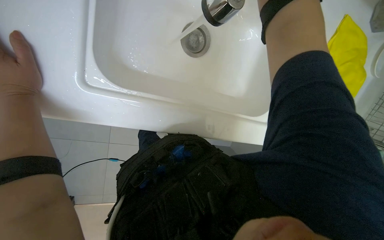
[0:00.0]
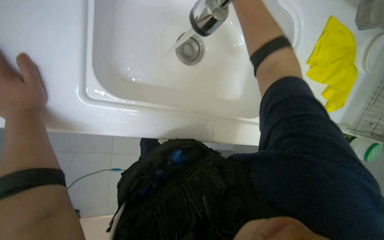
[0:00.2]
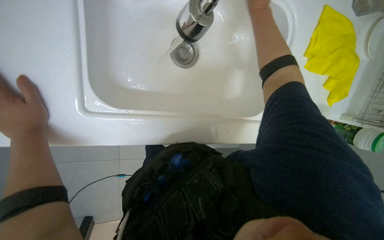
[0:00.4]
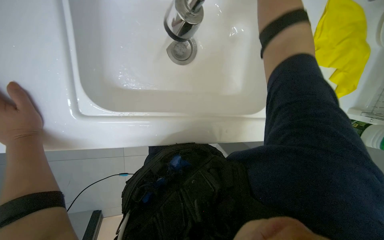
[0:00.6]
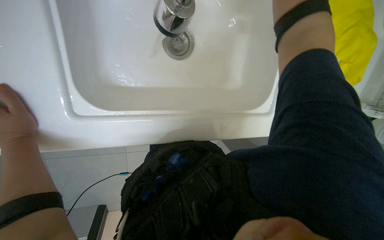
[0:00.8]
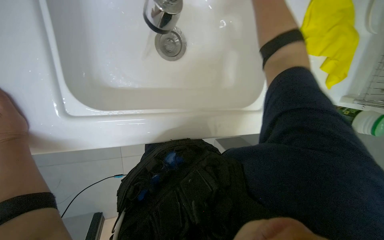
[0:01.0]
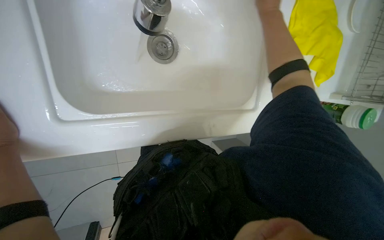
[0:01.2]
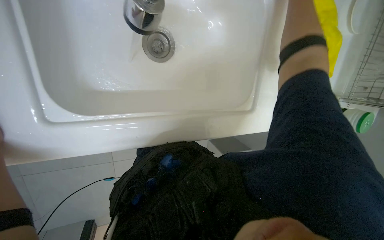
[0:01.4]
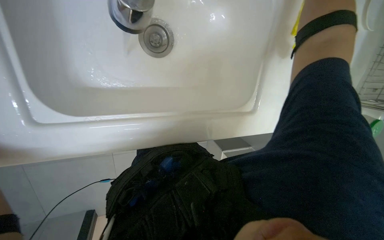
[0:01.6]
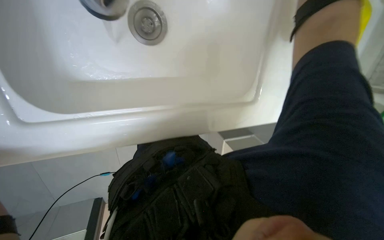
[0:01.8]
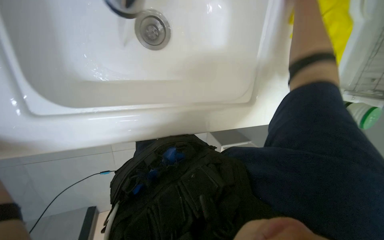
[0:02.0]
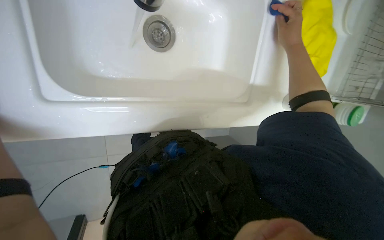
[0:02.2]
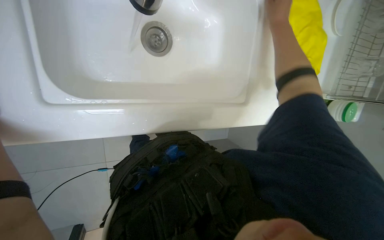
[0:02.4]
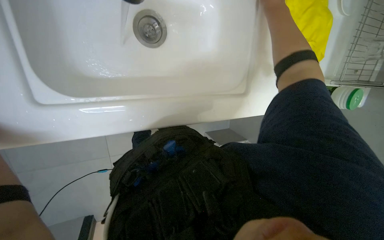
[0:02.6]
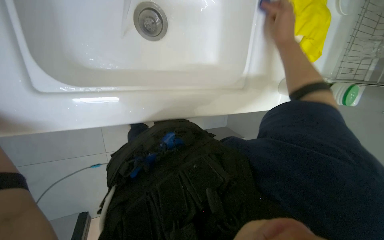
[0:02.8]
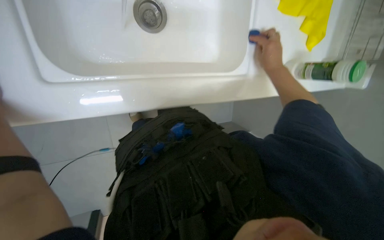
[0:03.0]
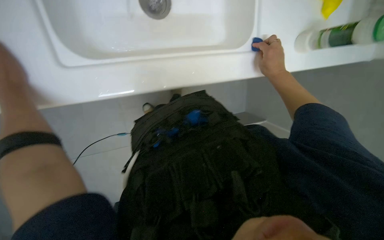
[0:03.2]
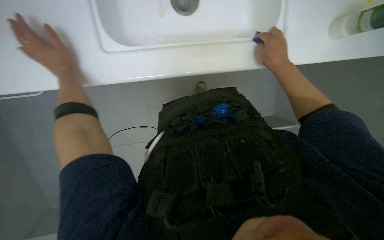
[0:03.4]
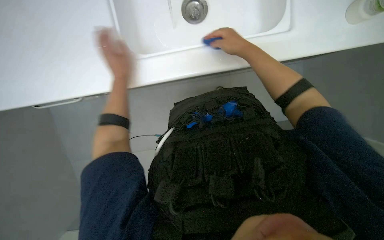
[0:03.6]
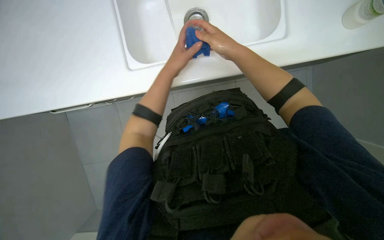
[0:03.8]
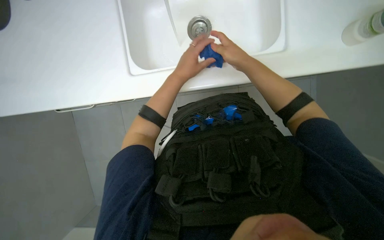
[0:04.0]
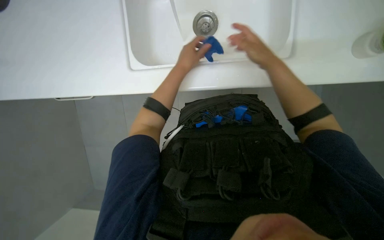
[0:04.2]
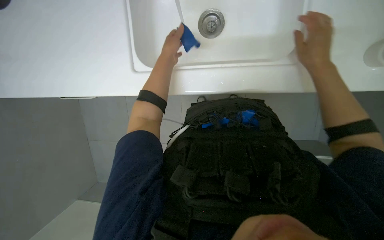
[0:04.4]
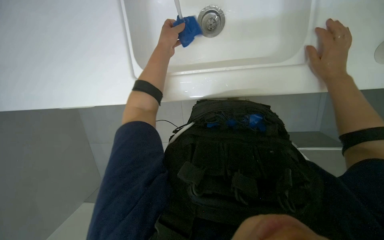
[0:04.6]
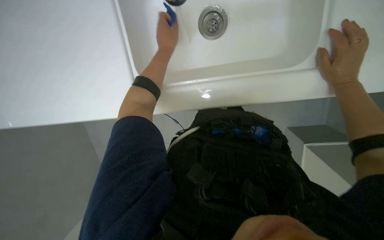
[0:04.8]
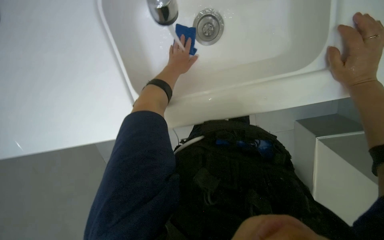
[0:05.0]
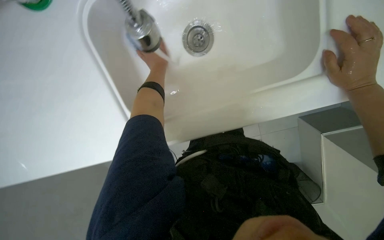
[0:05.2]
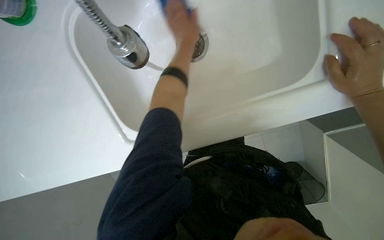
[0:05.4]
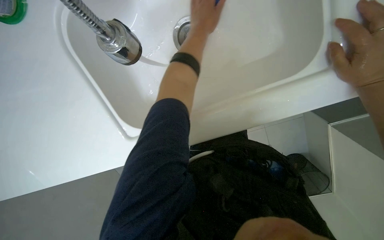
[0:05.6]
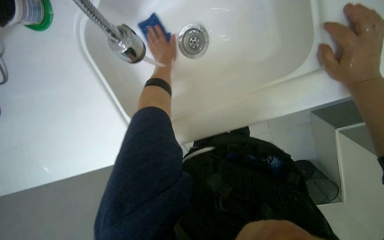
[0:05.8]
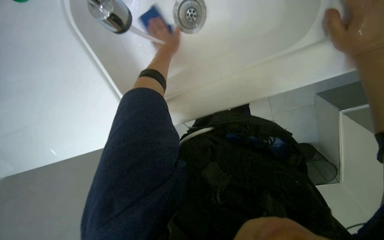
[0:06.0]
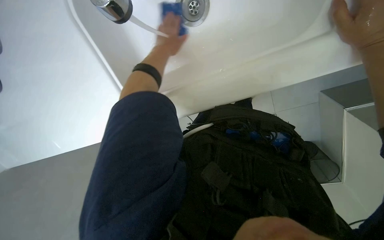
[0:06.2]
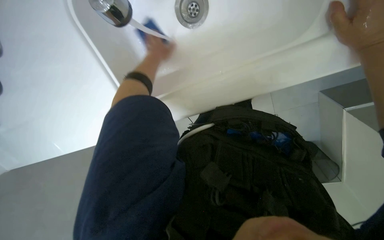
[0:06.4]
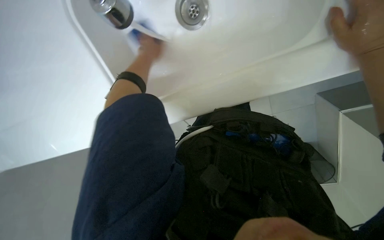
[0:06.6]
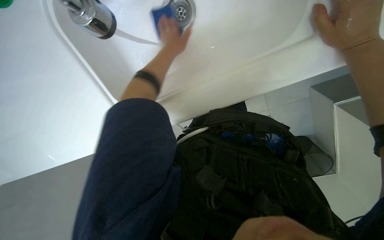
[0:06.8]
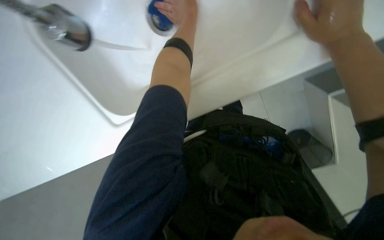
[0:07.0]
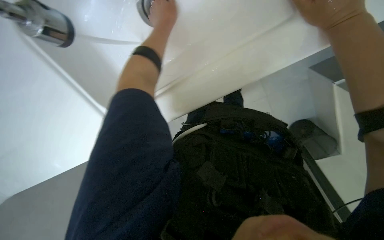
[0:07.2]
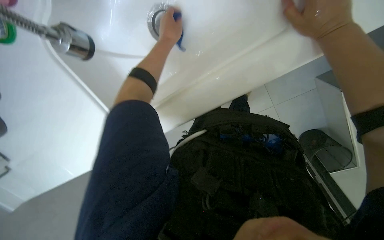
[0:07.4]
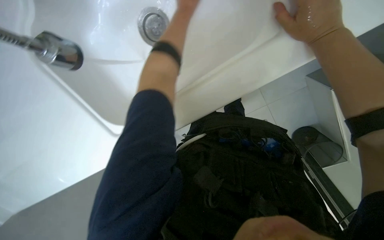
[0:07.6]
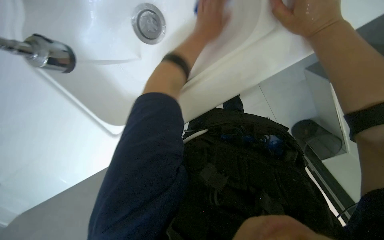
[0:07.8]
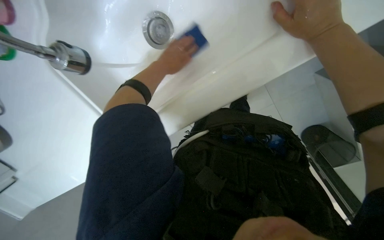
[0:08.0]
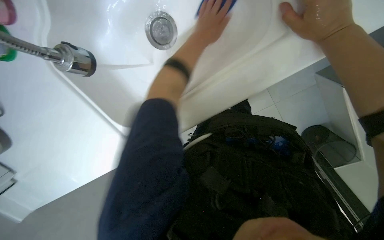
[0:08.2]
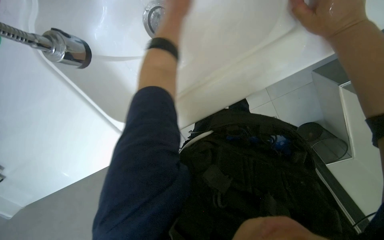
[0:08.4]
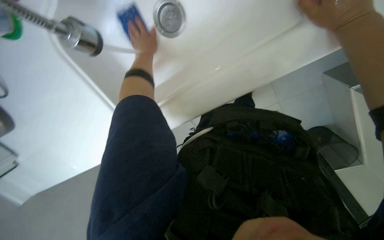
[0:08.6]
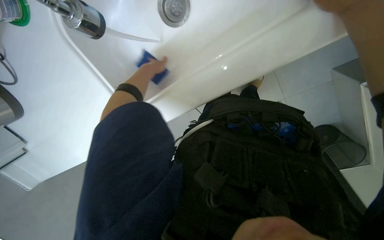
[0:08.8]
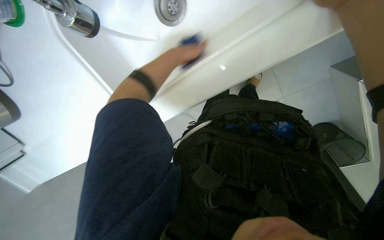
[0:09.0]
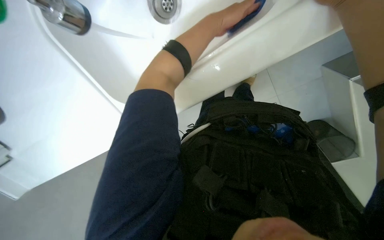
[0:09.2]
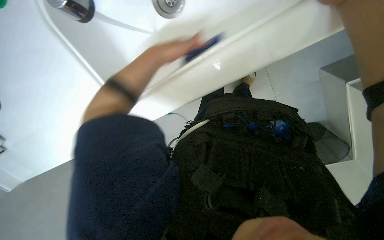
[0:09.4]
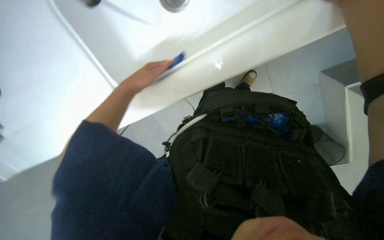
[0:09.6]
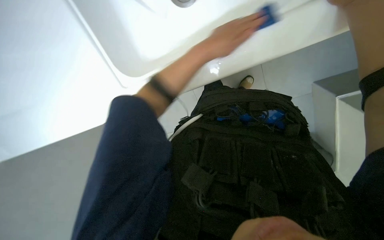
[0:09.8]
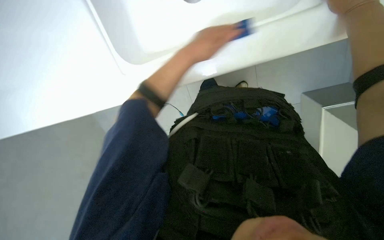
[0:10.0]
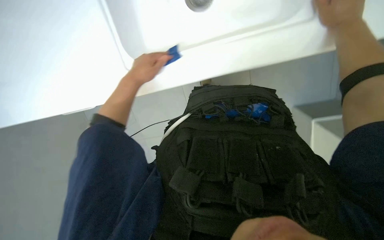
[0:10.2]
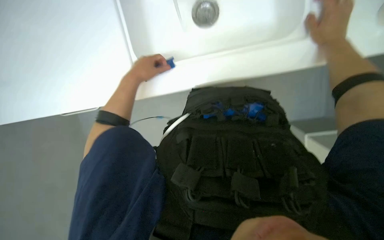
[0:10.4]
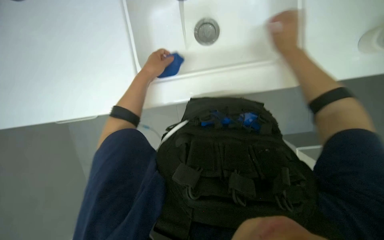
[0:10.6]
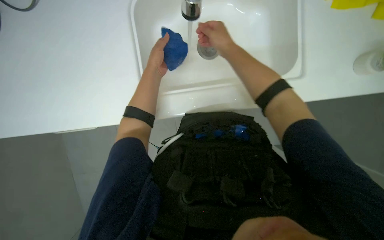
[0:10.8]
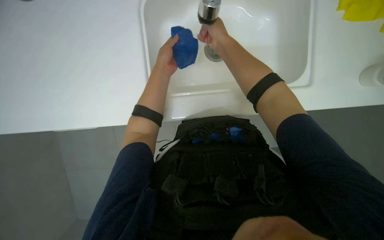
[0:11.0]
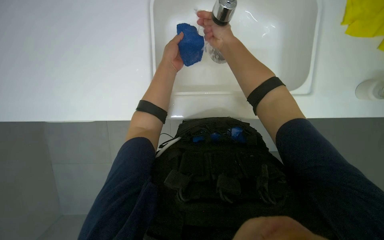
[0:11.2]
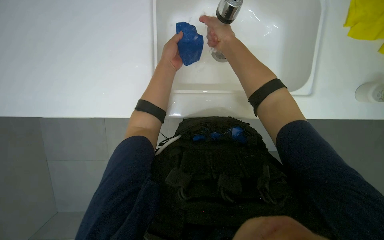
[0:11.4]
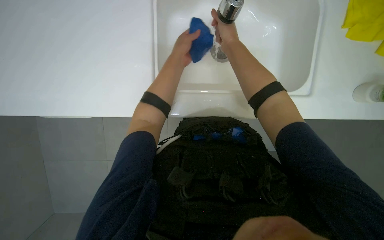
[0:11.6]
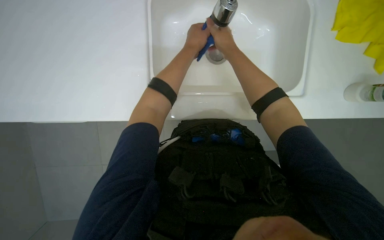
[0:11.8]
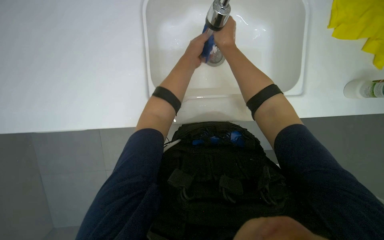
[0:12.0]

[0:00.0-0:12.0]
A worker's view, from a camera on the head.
Job: cleaning kitchen.
The whole recording: Cleaning kitchen sink. The worker scrubs the kitchen sink with a sponge, rinses it, and applies cleaner.
1.6 to 3.0 s: The view tips downward by about 10 degrees.
3.0 to 4.4 s: The right hand shifts roughly 10 cm nearer to the camera, and moves roughly 25 cm to the left and comes back.
6.0 to 7.6 s: The left hand travels up the picture and to the right by approximately 15 cm.
7.6 to 9.0 s: The left hand moves left and right over approximately 20 cm, changing direction 3 times.
9.0 to 10.4 s: The left hand swings left and right, approximately 20 cm each way, with 3 reversals.
10.4 to 12.0 s: The right hand is displaced to the left by about 25 cm. The left hand goes roughly 25 cm to the right and up the picture.

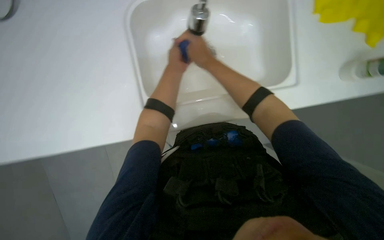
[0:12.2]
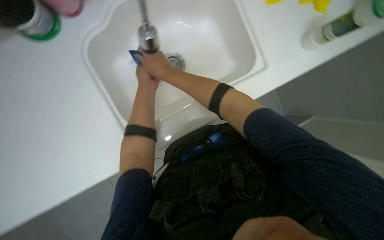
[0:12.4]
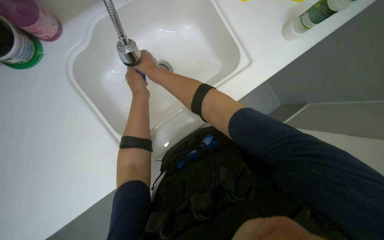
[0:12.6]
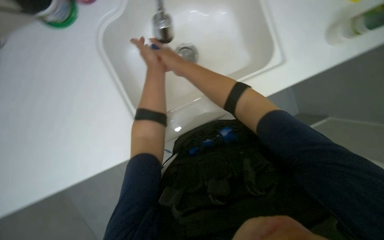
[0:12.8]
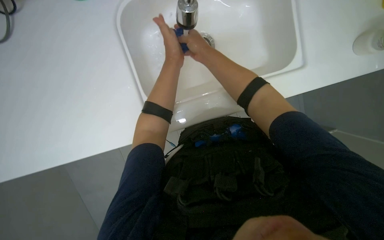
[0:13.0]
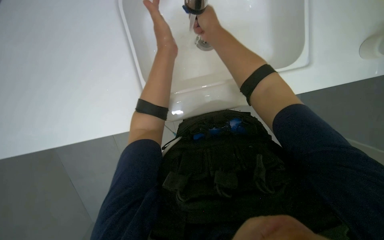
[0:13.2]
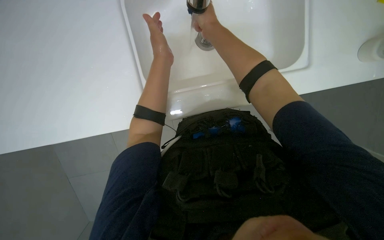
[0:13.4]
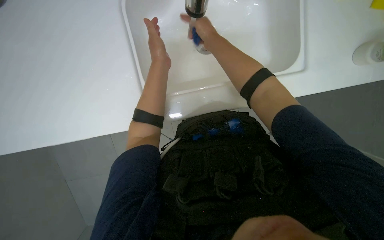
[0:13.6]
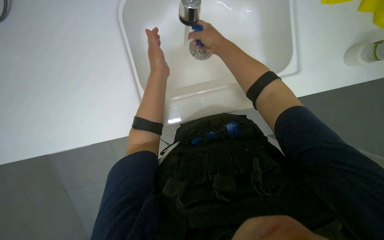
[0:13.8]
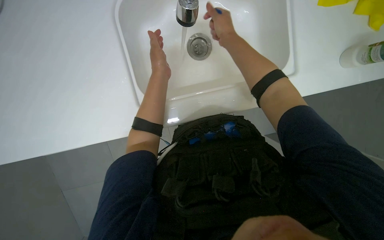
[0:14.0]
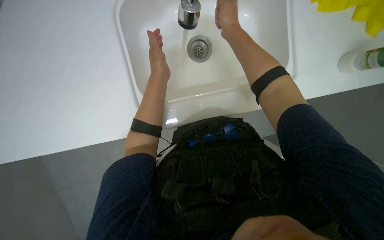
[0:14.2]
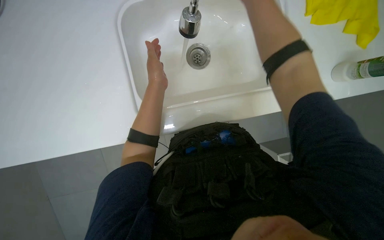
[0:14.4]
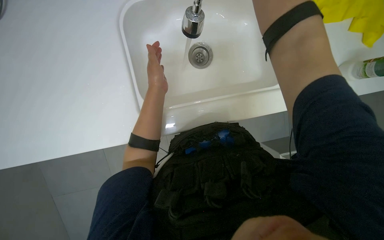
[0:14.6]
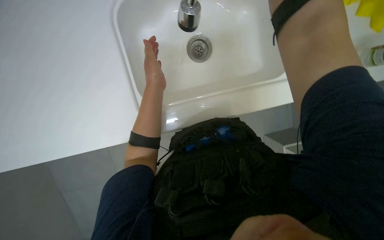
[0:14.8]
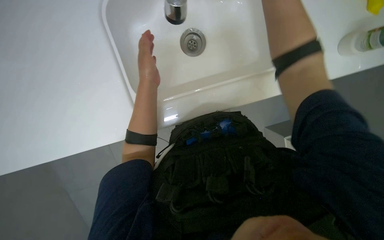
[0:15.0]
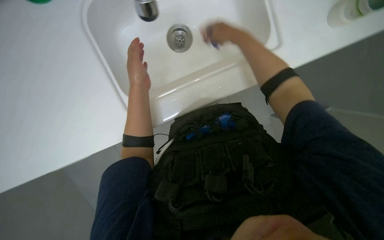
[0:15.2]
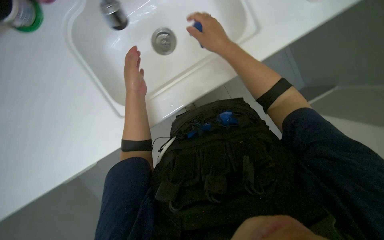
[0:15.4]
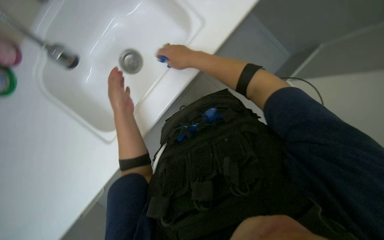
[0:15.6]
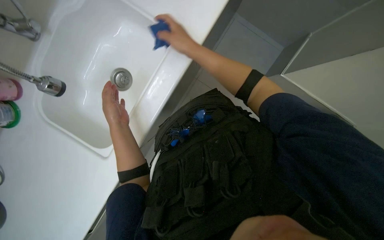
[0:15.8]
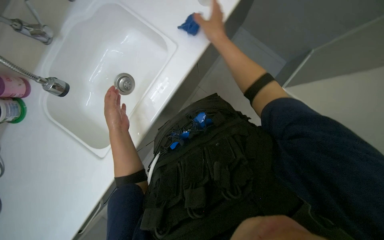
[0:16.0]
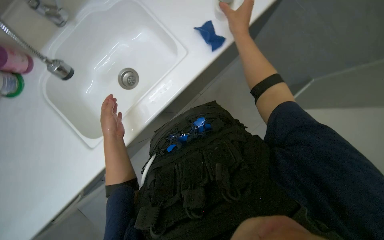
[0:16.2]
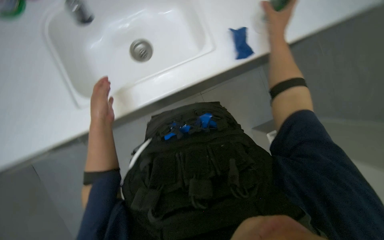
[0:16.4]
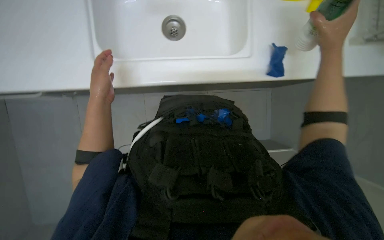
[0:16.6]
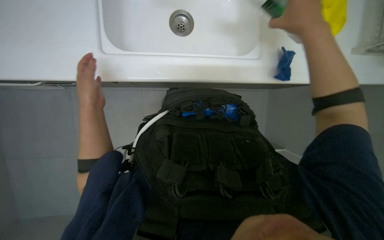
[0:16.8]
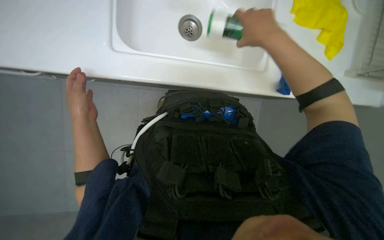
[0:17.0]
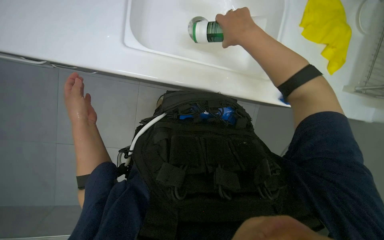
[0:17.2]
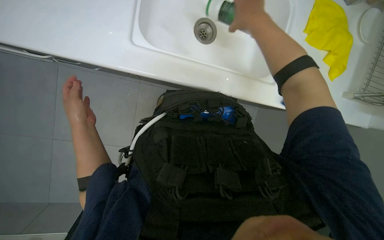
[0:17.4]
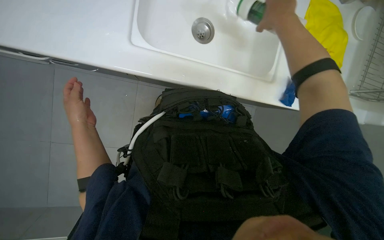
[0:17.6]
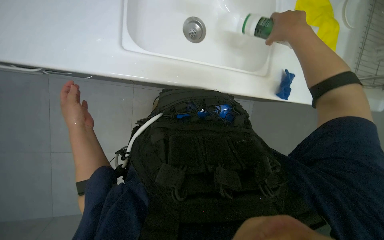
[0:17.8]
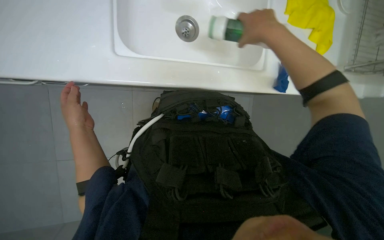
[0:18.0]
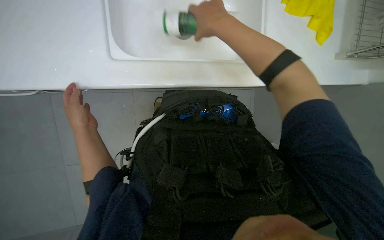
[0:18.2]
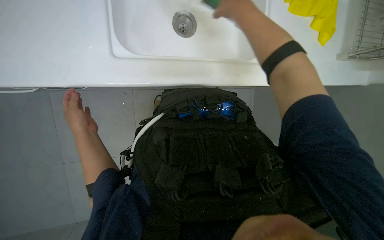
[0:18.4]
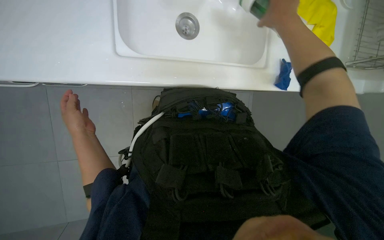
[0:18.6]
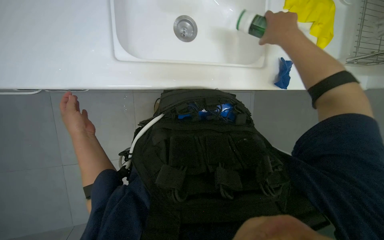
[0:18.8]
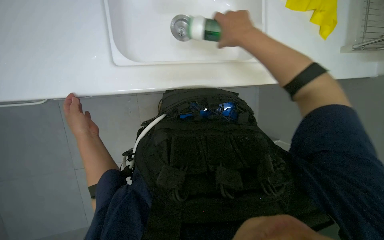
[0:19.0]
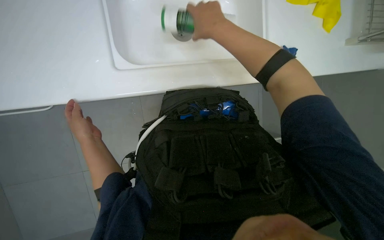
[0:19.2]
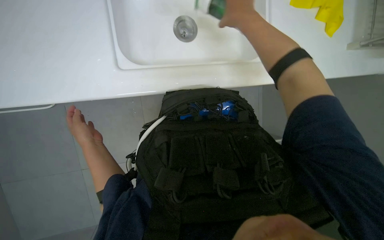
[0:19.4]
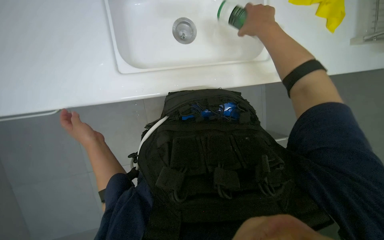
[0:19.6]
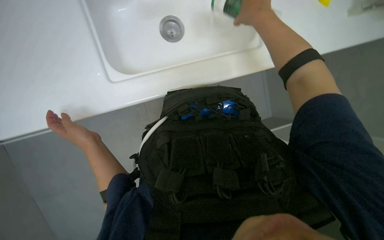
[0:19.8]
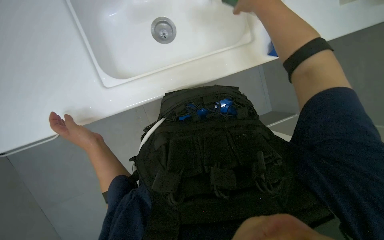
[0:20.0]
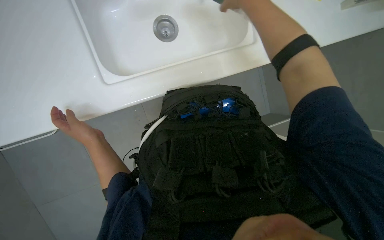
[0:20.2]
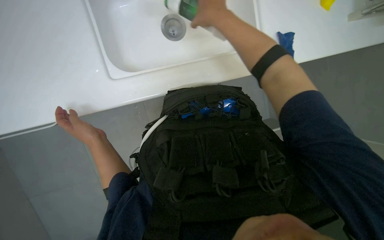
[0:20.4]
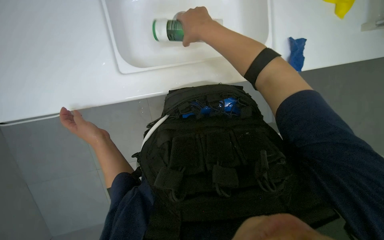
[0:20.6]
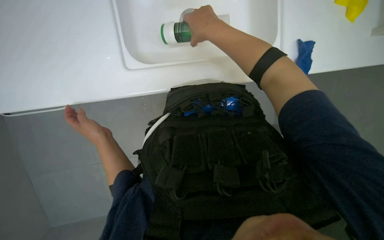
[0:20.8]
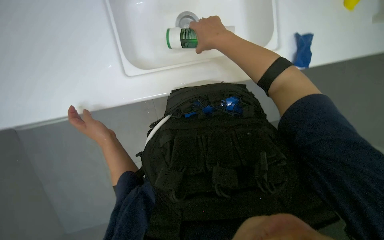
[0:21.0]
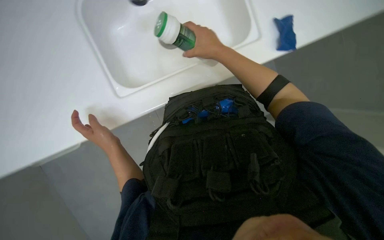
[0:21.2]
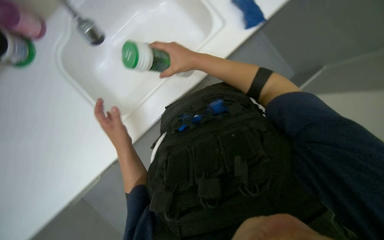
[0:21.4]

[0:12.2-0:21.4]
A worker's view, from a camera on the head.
Job: cleaning kitchen.
The whole recording: Cleaning kitchen sink. The worker scrubs the kitchen sink with a sponge, rinses it, and applies cleaner.
15.2 to 16.8 s: The scene turns some 30 degrees clockwise in the picture.
16.8 to 18.4 s: The right hand moves left and right over some 20 cm, changing direction 2 times.
18.4 to 19.8 s: The right hand goes left and right, about 15 cm each way, reversing 2 times.
